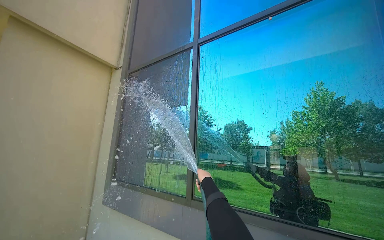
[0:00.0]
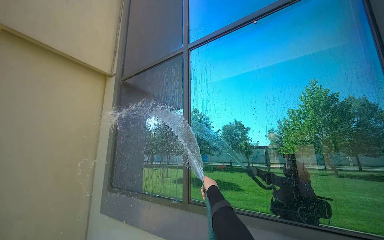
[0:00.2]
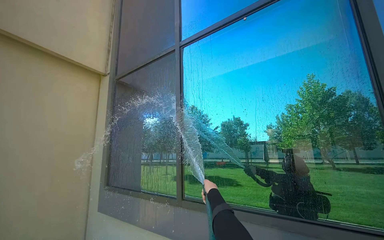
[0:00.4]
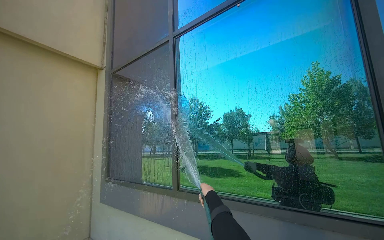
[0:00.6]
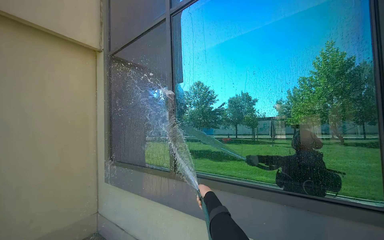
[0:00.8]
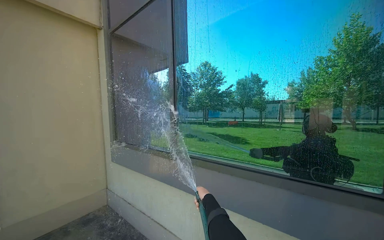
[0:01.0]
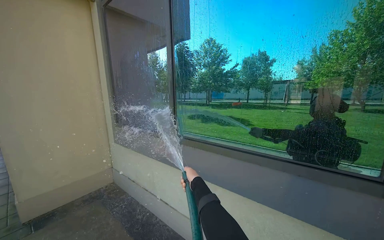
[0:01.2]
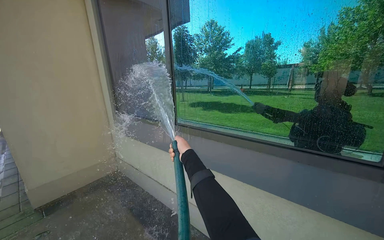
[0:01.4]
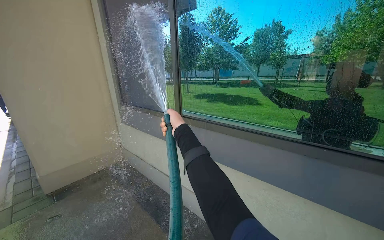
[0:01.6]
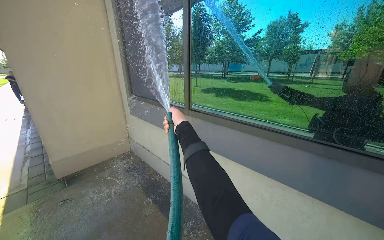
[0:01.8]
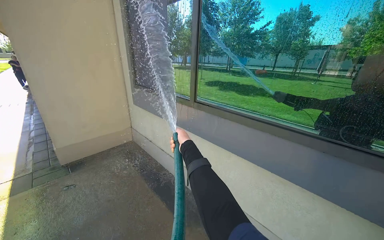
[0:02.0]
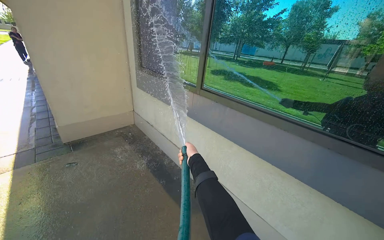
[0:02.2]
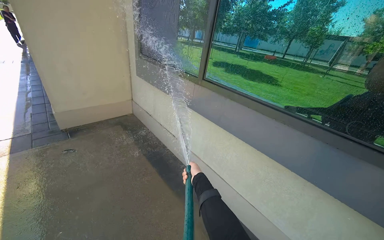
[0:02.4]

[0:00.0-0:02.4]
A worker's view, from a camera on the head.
Job: cleaning windows.
The whole recording: Rinsing building windows. The worker sprays water from a hose onto the building windows.
0:00.0 to 0:01.2: The wearer looks some 25 degrees further downward.
0:01.2 to 0:02.4: The wearer looks some 20 degrees further downward. The right hand reaches about 10 cm up the picture, then returns.

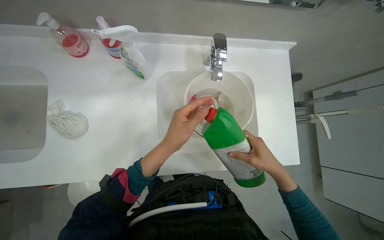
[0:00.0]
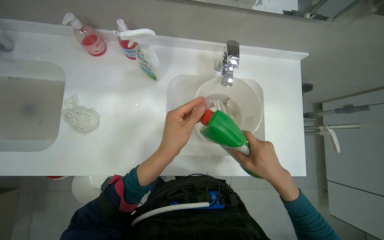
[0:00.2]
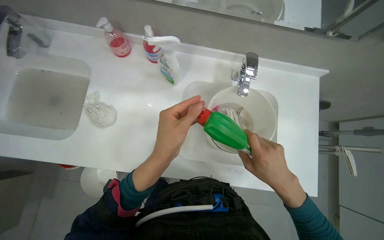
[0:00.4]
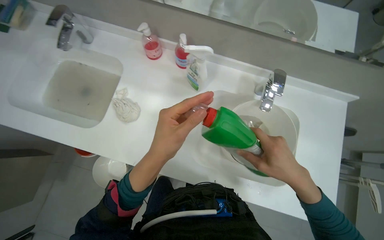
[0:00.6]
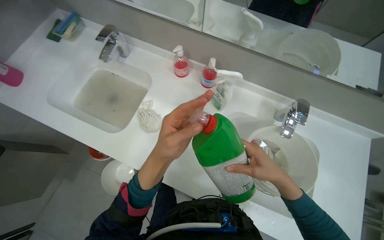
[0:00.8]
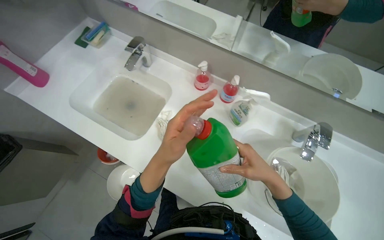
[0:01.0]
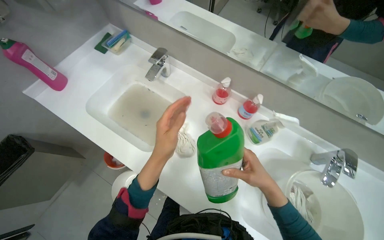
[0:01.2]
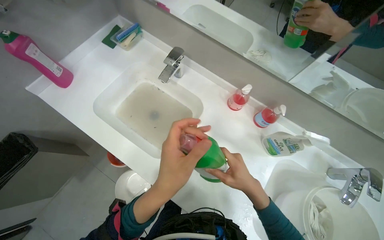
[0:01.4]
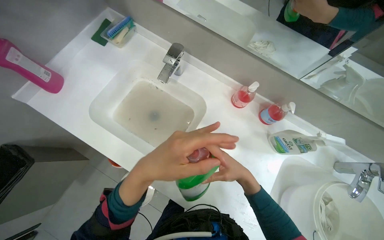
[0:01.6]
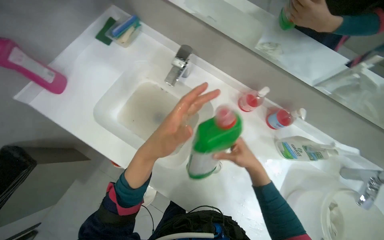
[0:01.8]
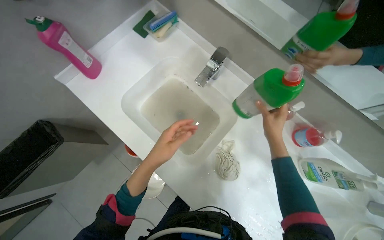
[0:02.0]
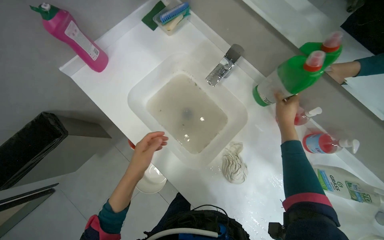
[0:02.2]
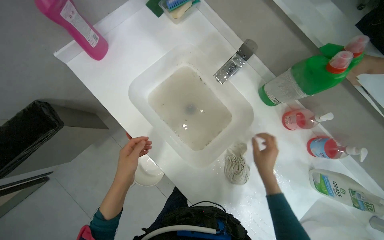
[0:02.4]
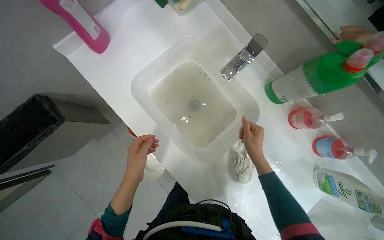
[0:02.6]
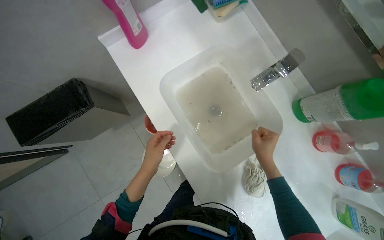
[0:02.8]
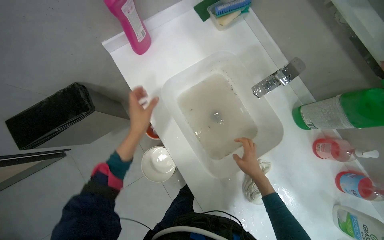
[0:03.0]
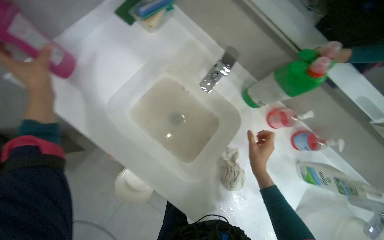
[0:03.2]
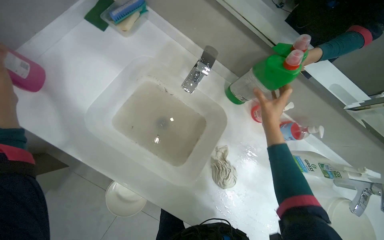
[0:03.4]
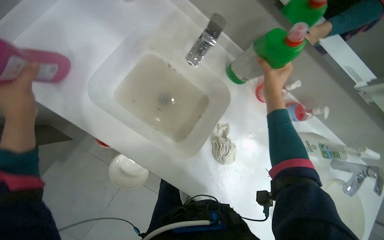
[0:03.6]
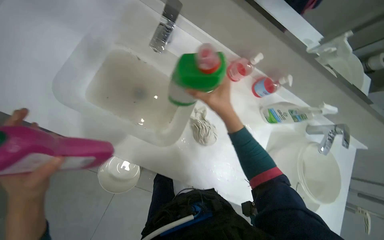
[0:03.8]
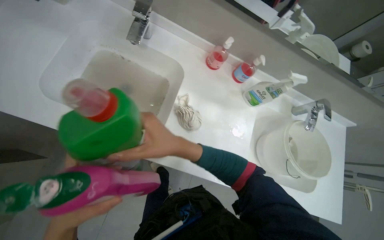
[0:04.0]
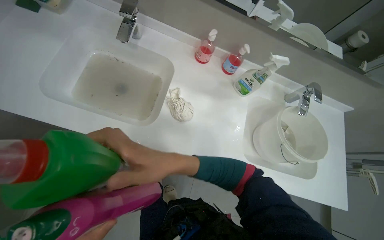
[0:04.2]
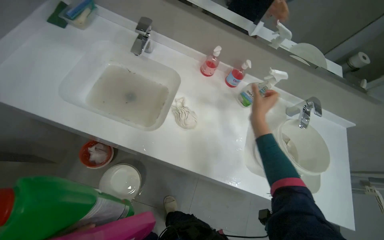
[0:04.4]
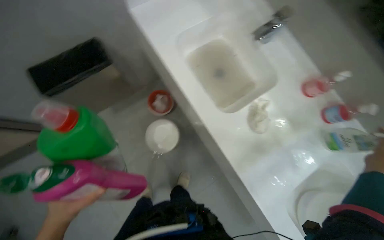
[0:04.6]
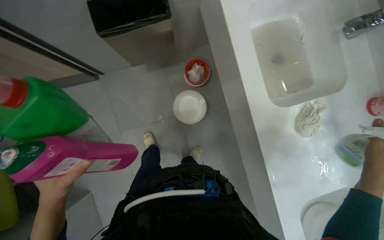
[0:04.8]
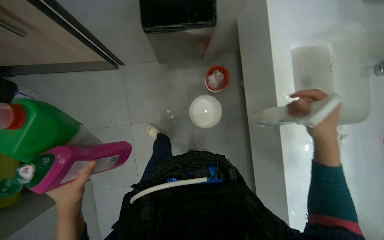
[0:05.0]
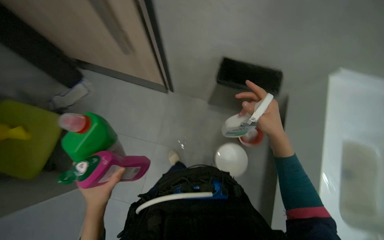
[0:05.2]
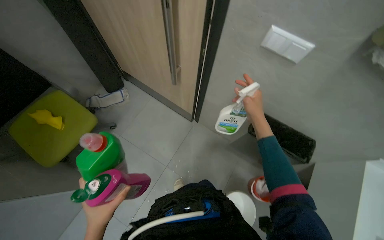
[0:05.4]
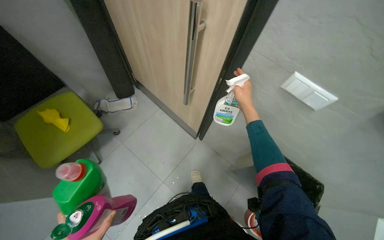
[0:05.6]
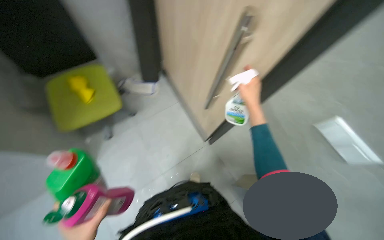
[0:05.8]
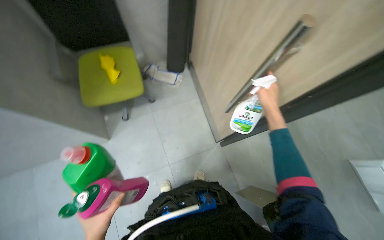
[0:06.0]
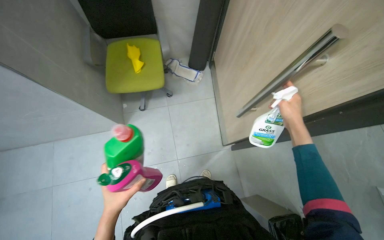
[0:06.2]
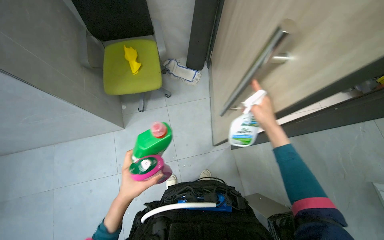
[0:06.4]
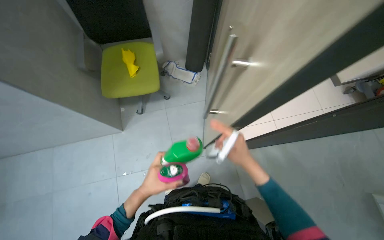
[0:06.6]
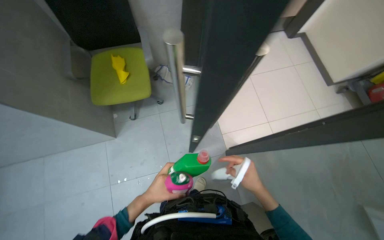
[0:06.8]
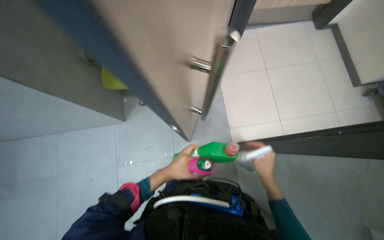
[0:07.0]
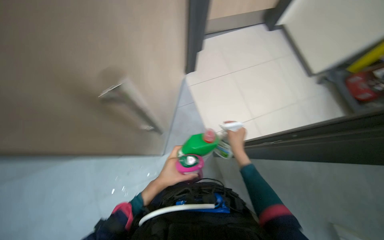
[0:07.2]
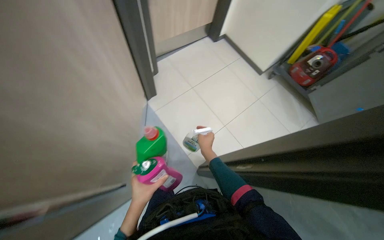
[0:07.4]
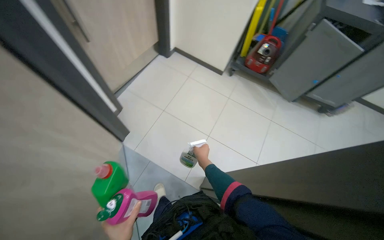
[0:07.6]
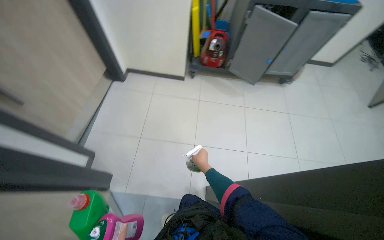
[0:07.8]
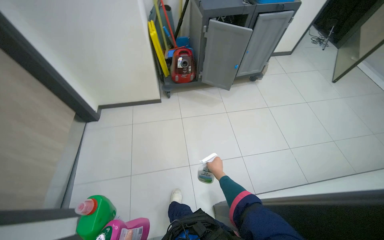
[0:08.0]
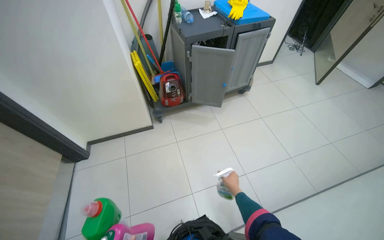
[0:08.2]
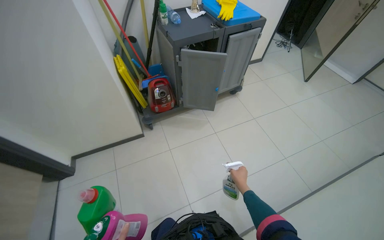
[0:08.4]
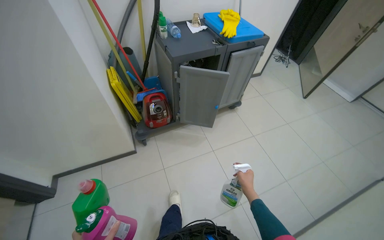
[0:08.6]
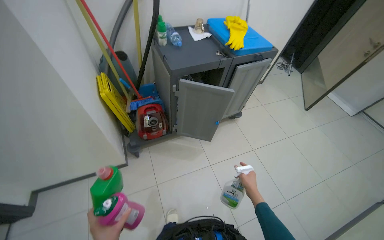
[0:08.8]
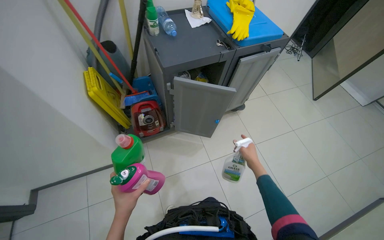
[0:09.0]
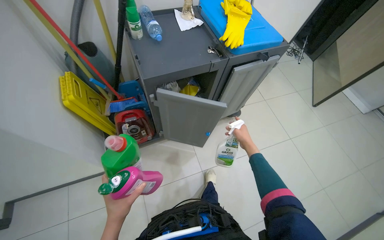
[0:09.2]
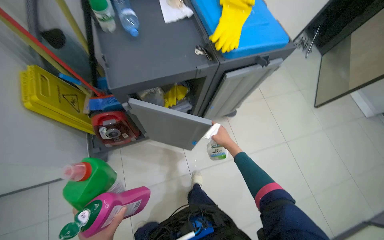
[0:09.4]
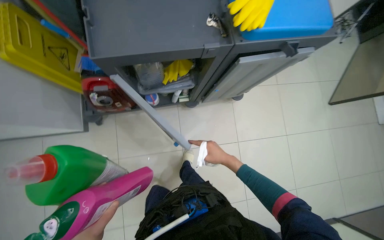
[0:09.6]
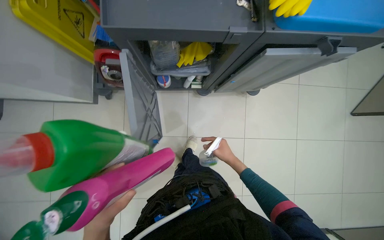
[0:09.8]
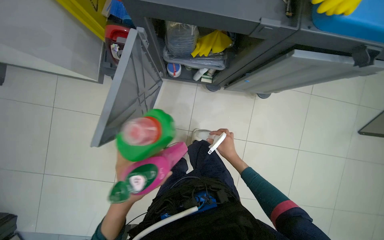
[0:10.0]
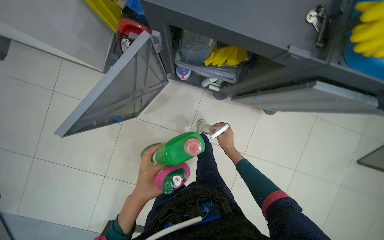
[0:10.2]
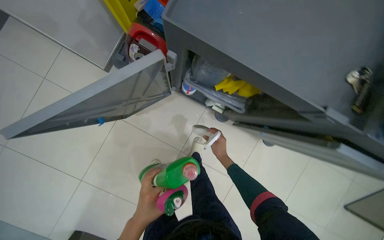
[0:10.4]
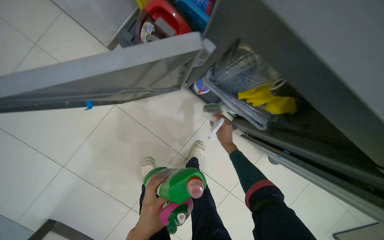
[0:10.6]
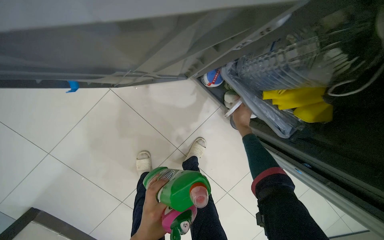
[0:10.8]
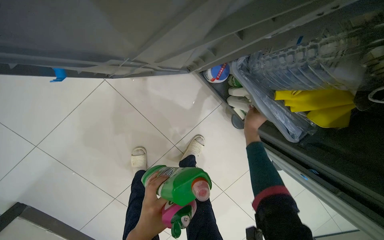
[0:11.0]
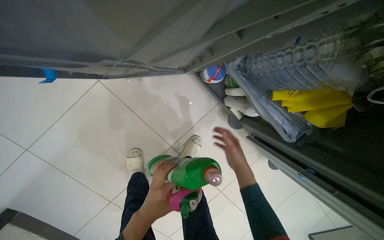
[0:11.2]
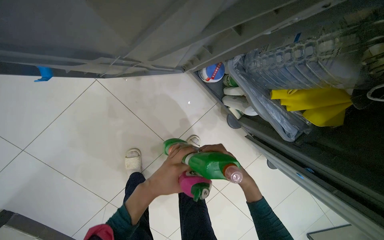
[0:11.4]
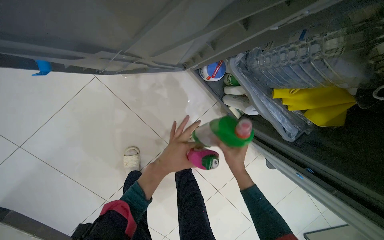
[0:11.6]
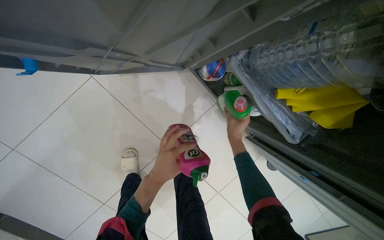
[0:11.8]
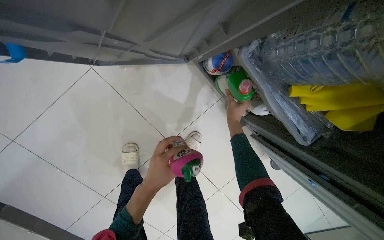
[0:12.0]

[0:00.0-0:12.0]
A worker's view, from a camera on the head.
Job: preparing cleaning supplies.
The whole recording: Organizing and preparing cleaning supplies. The worker adds liquid to a bucket, puts away cleaning bottles, puts on gloves, and closes the cleaning cart.
0:00.0 to 0:01.6: The head travels approximately 50 cm. The wearer's head swings about 35 degrees to the left.
0:01.6 to 0:03.0: The scene rotates clockwise by approximately 25 degrees. The right hand goes approximately 15 cm farther from the camera, and moves roughly 25 cm up the picture and comes back; the left hand shifts roughly 35 cm to the left and farther from the camera.
0:03.0 to 0:04.4: The wearer's head swings roughly 40 degrees to the right.
0:04.4 to 0:06.0: The camera travels some 70 cm. The head rotates roughly 120 degrees to the left.
0:06.0 to 0:07.6: The scene turns approximately 25 degrees counterclockwise in the picture.
0:07.6 to 0:09.0: The head travels roughly 1 m. The wearer looks approximately 45 degrees further to the right.
0:09.0 to 0:10.4: The camera travels some 60 cm. The camera pitches downward, by about 25 degrees. The scene turns about 50 degrees clockwise in the picture.
0:10.4 to 0:12.0: The right hand moves up and down the picture over approximately 20 cm, changing direction 2 times.

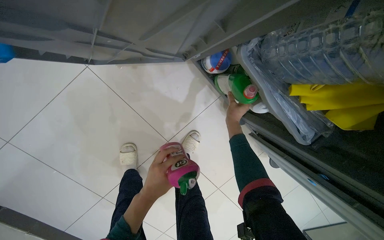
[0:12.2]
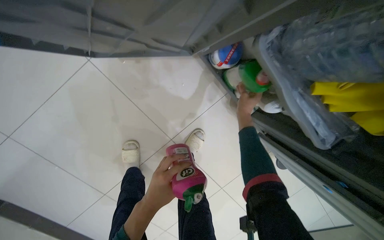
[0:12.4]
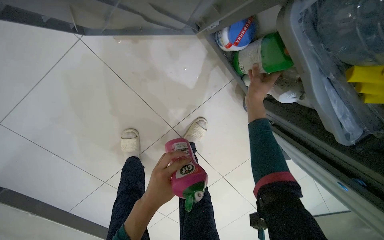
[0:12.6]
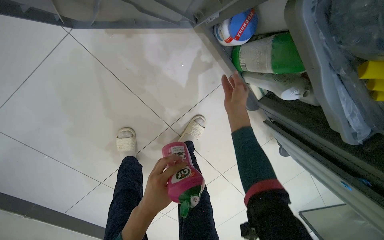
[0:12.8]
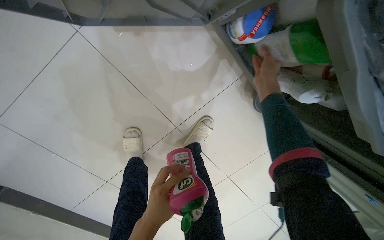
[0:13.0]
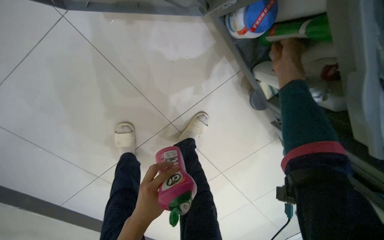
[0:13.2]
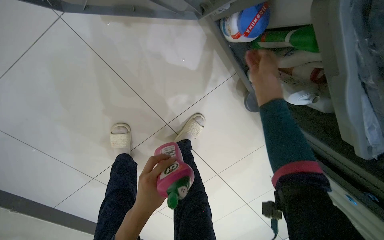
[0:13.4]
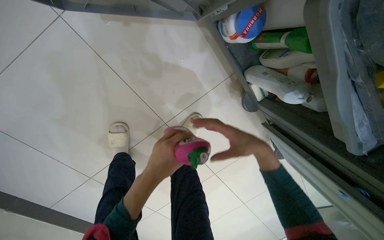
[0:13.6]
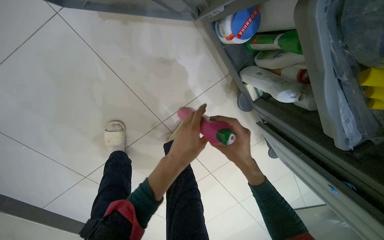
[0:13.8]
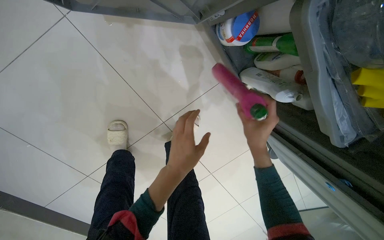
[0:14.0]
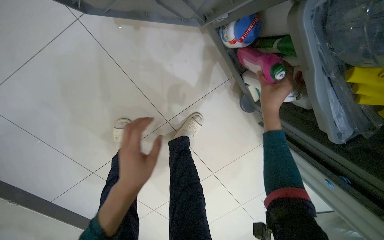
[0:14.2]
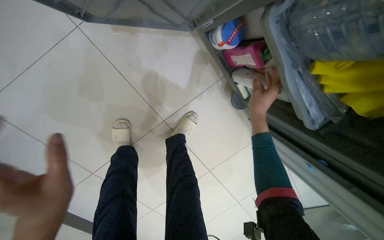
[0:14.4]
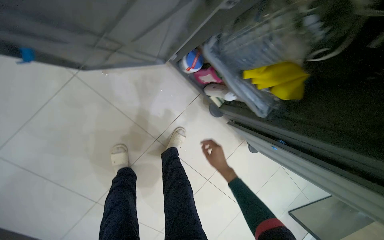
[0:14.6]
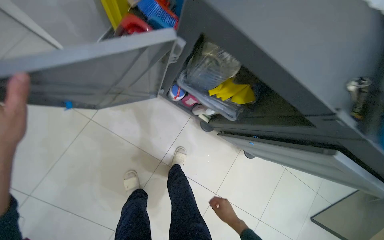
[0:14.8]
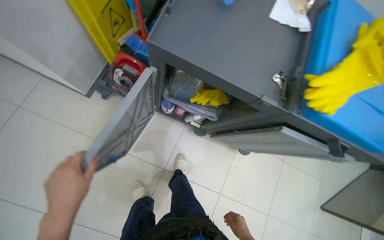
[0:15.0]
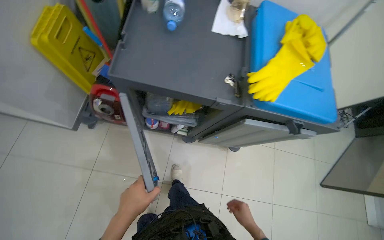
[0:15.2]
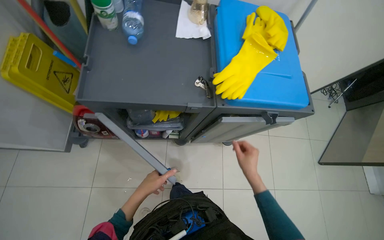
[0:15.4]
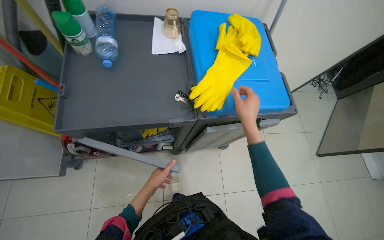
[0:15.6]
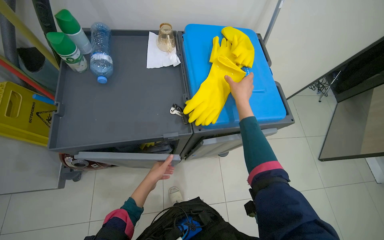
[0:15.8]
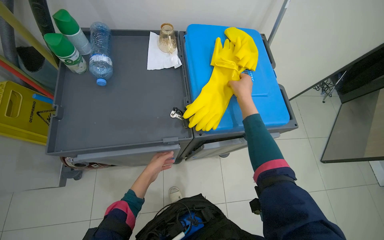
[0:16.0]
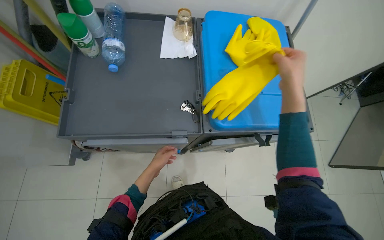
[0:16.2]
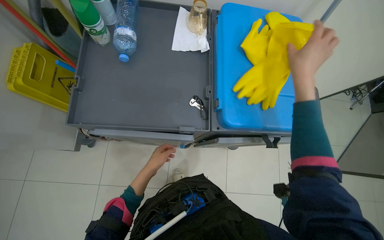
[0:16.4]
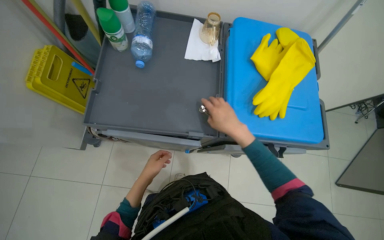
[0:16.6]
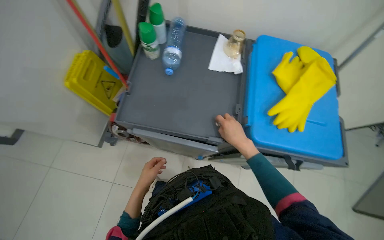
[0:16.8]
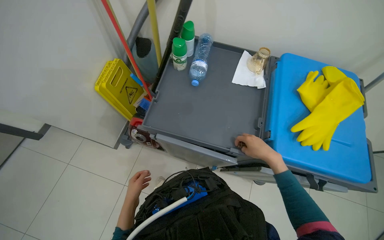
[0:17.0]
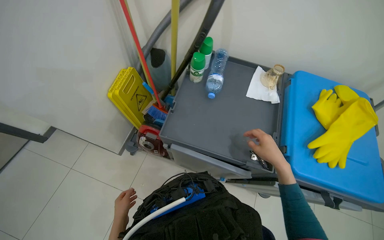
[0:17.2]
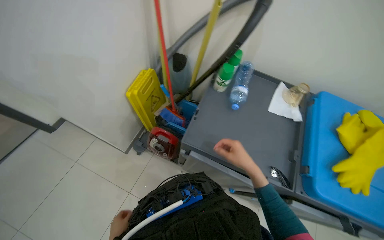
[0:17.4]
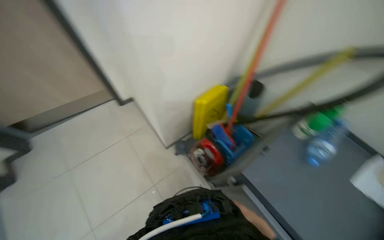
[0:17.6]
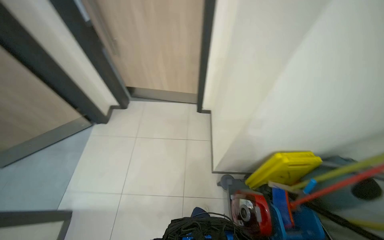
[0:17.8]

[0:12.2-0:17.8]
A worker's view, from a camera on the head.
Job: preparing cleaning supplies.
The whole recording: Organizing and preparing cleaning supplies. The worker adds liquid to a bucket, puts away cleaning bottles, puts on gloves, and closes the cleaning cart.
0:12.2 to 0:13.6: The right hand goes up the picture and returns, roughly 15 cm each way.
0:13.6 to 0:15.0: The camera is carried about 60 cm. The wearer looks approximately 30 degrees further upward. The scene rotates counterclockwise by approximately 30 degrees.
0:16.4 to 0:17.8: The camera travels about 60 cm. The head turns to the left by about 90 degrees. The wearer looks approximately 25 degrees further upward.
